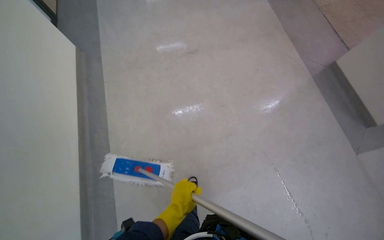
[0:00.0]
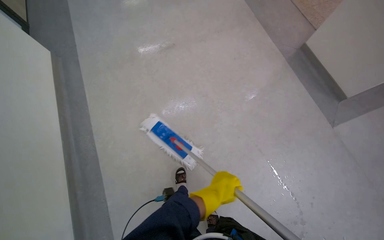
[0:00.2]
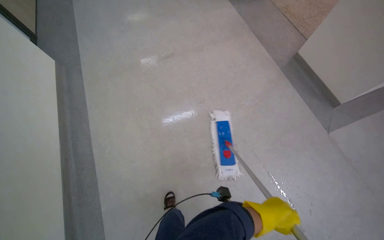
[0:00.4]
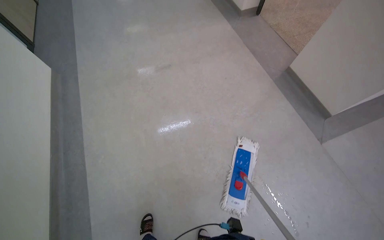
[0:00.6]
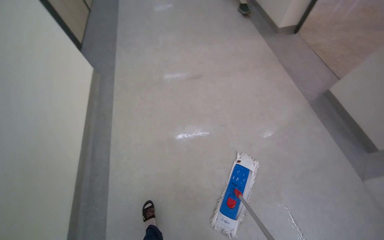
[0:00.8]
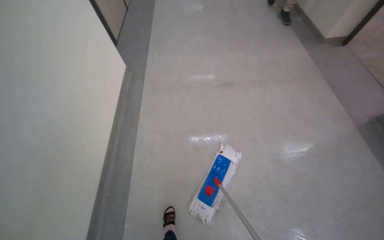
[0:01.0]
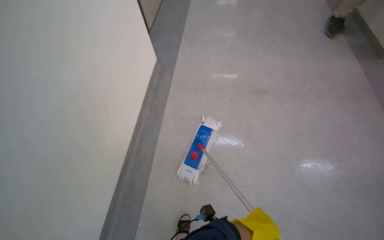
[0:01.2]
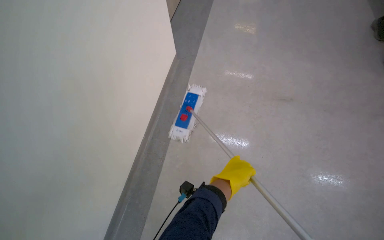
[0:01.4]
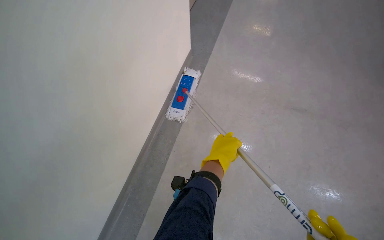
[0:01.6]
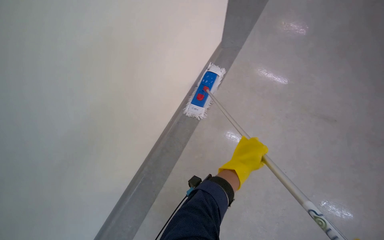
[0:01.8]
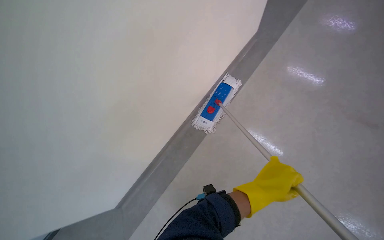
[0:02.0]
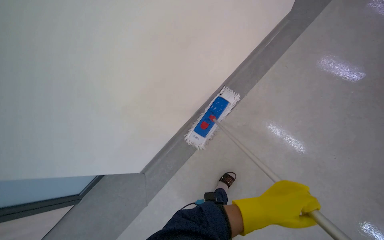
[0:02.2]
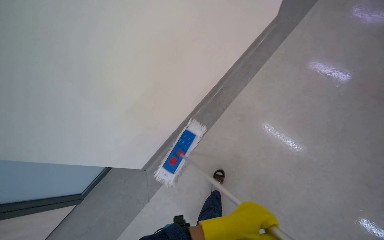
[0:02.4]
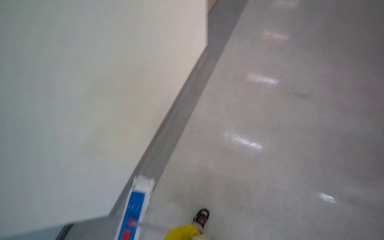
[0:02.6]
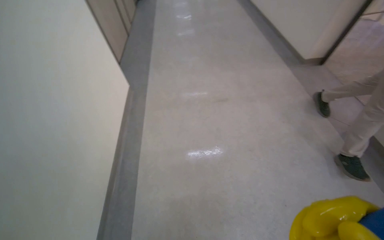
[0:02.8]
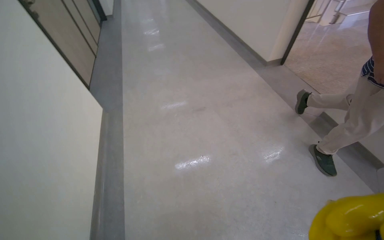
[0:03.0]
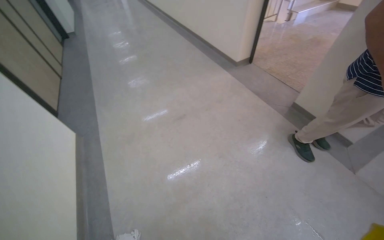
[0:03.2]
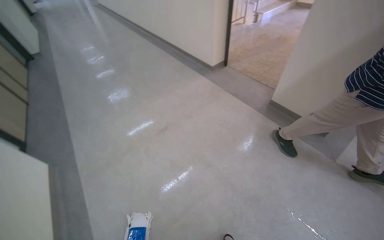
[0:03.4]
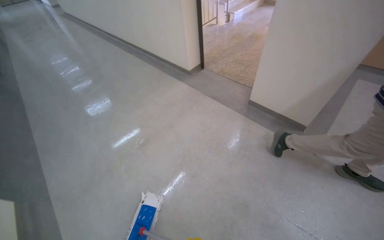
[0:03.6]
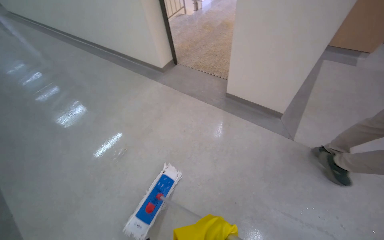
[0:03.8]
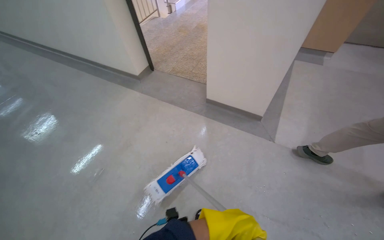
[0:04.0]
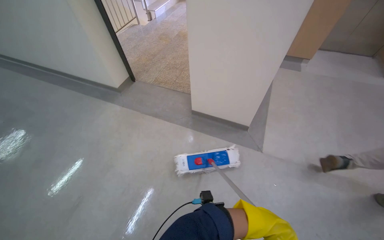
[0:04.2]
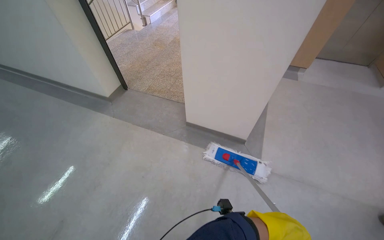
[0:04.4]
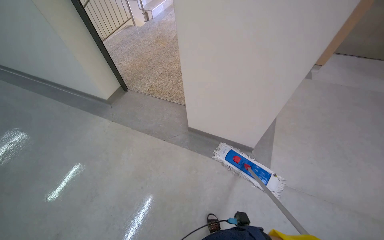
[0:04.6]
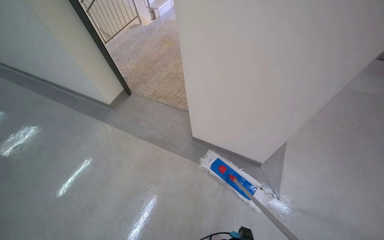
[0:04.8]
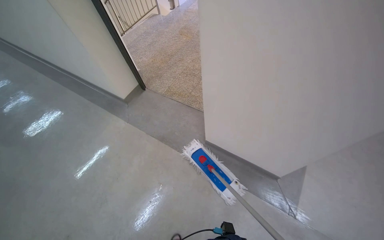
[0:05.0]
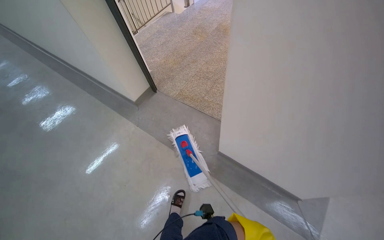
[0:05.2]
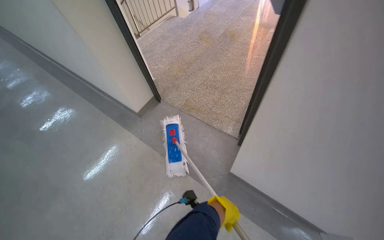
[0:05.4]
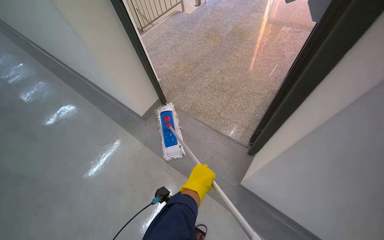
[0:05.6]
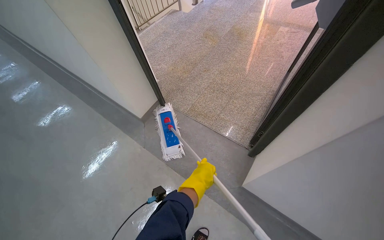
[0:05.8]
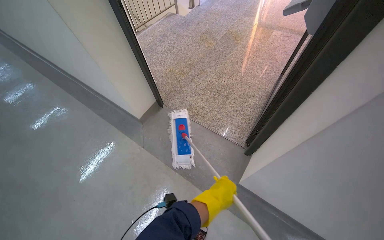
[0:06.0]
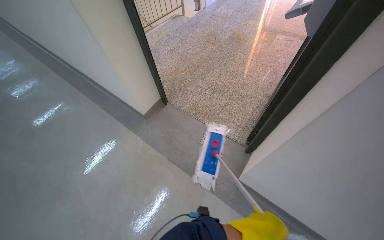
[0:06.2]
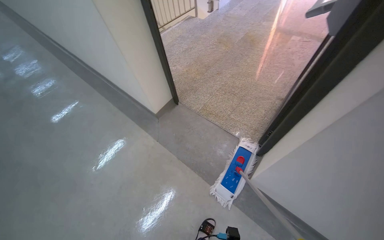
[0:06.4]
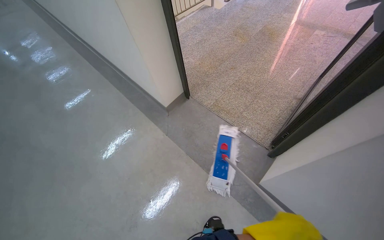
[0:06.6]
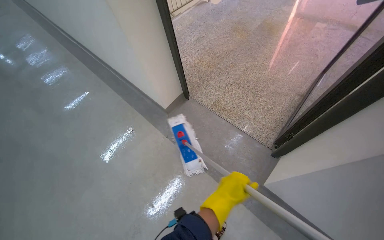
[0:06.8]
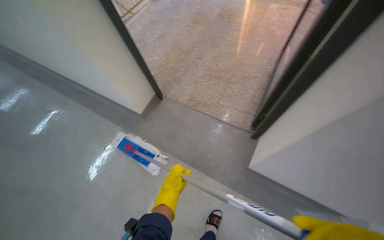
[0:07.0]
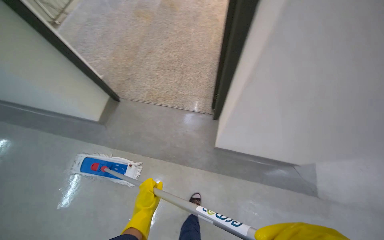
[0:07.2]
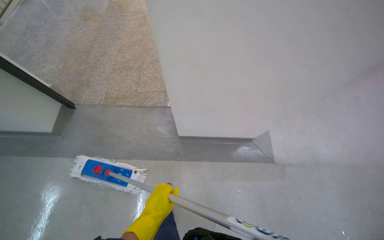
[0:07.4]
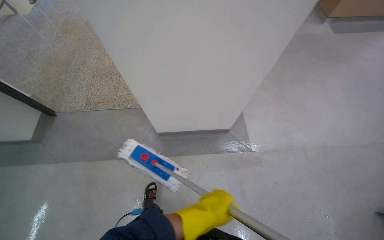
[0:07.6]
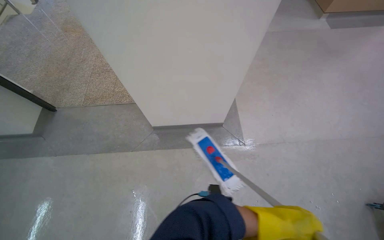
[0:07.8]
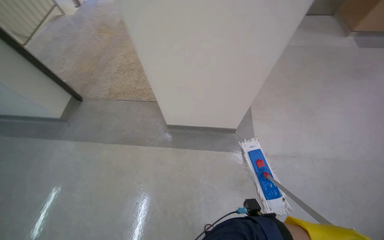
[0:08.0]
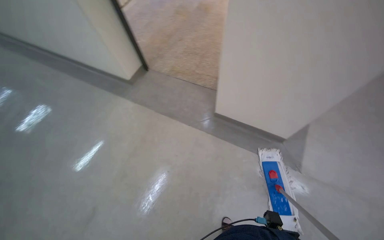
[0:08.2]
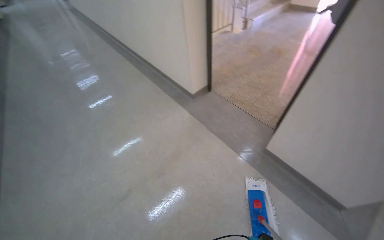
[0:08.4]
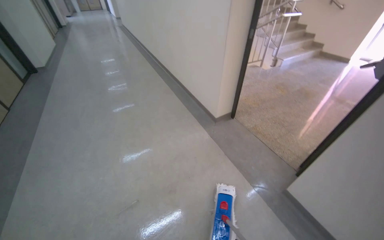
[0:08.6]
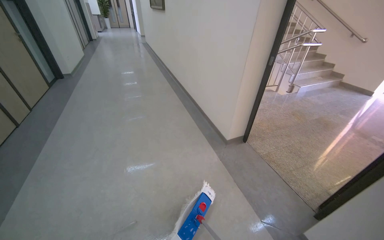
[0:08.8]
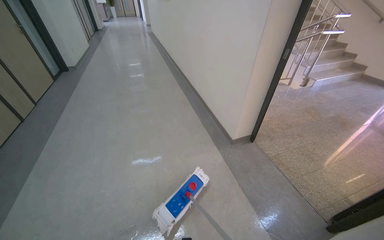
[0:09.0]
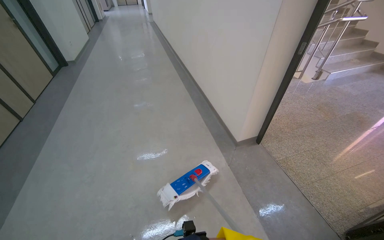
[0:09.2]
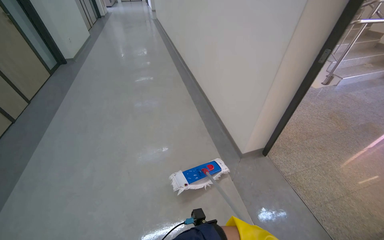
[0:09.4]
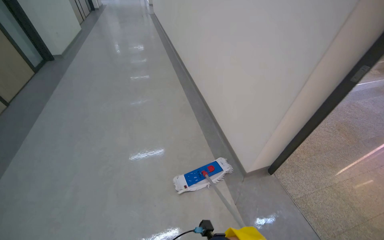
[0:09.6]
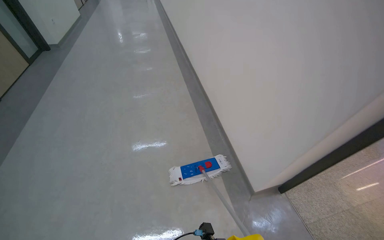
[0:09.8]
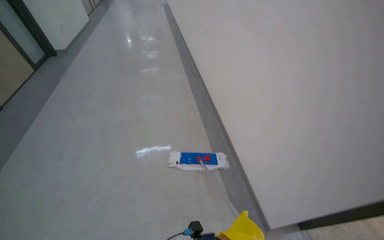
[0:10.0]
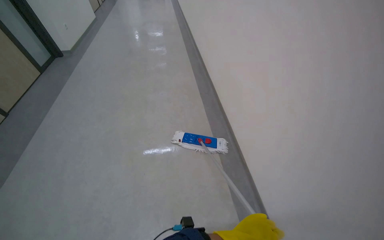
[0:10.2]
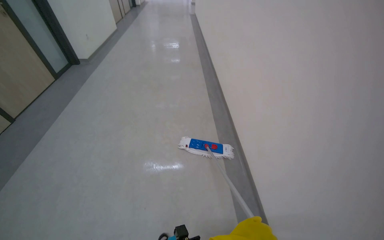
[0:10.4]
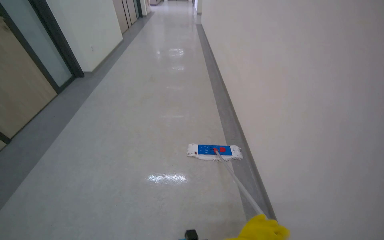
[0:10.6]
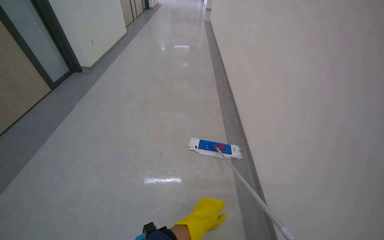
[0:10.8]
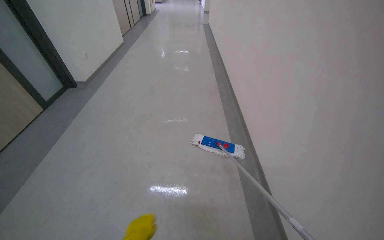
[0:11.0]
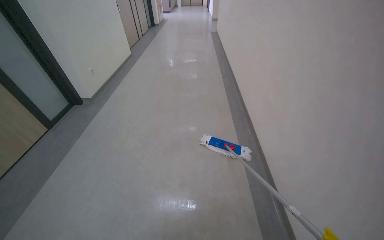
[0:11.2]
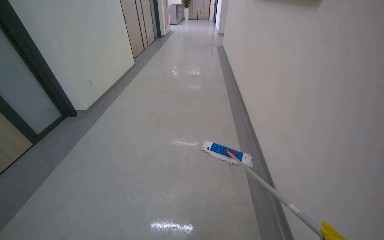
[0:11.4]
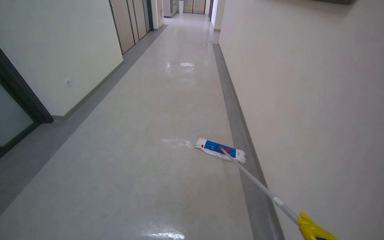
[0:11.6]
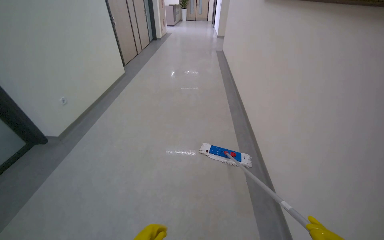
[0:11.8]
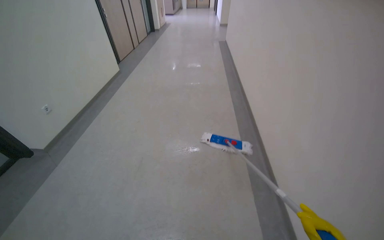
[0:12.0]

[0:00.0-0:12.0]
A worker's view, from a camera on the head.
Job: mopping floor.
The whole recording: Mopping hallway floor. The worker mops the hallway floor with a flat mop.
0:00.0 to 0:01.6: The camera is carried some 50 cm. The wearer looks roughly 35 degrees further to the left.
0:03.0 to 0:04.4: The camera travels approximately 80 cm. The head turns to the right by some 50 degrees.
0:04.4 to 0:06.0: The camera is carried about 80 cm.
0:06.0 to 0:07.6: The camera is carried approximately 50 cm. The head turns to the right by roughly 40 degrees.
0:07.6 to 0:09.0: The wearer's head swings about 80 degrees to the left. The camera pitches upward, by some 20 degrees.
0:09.0 to 0:10.4: The wearer moves approximately 1 m.

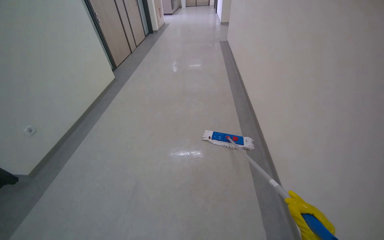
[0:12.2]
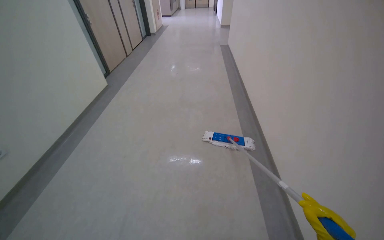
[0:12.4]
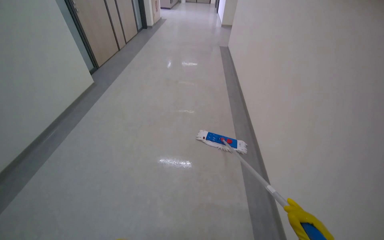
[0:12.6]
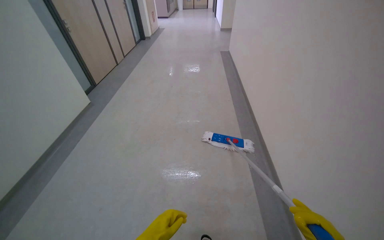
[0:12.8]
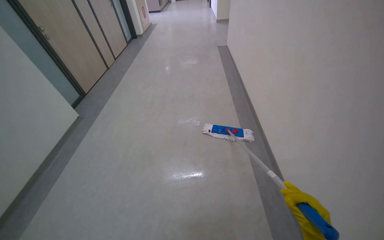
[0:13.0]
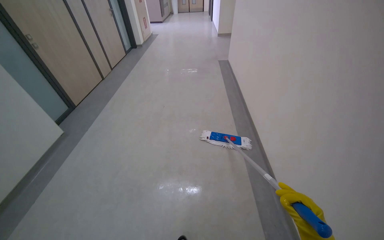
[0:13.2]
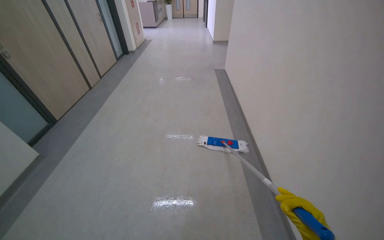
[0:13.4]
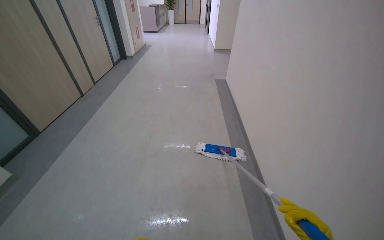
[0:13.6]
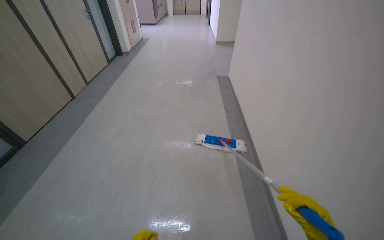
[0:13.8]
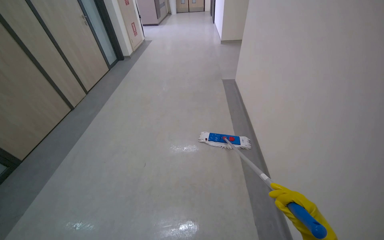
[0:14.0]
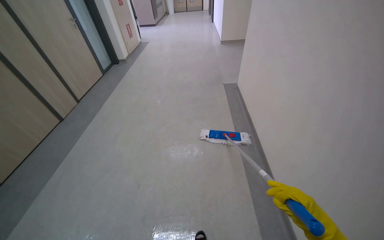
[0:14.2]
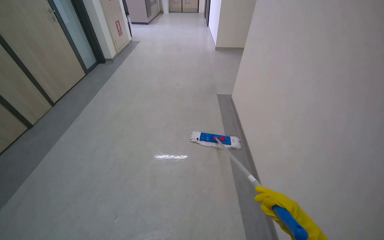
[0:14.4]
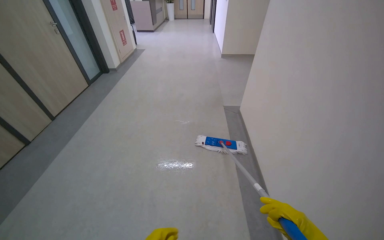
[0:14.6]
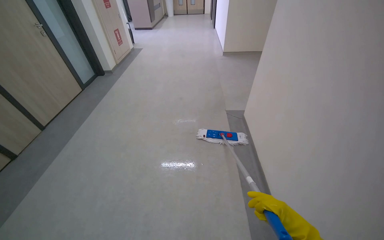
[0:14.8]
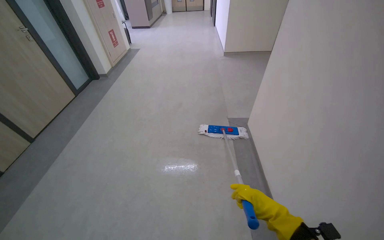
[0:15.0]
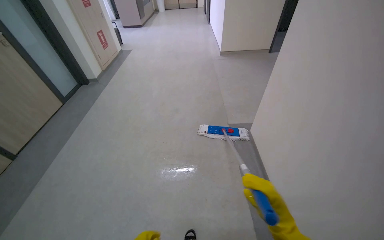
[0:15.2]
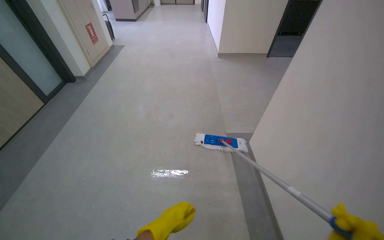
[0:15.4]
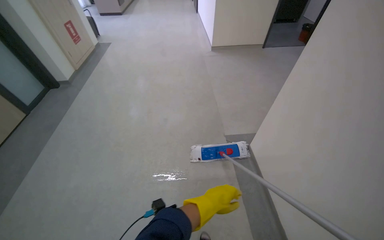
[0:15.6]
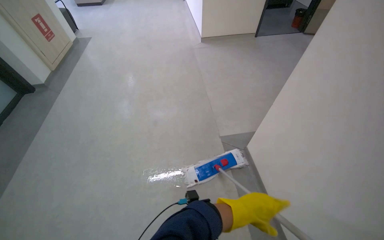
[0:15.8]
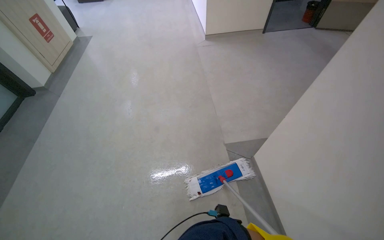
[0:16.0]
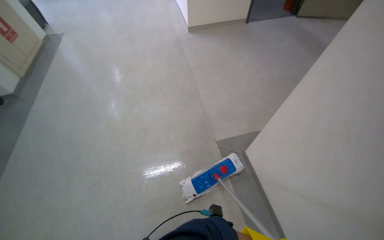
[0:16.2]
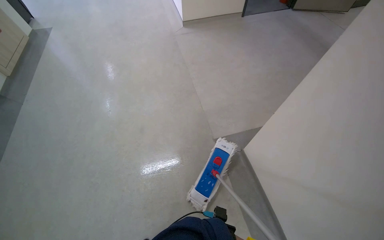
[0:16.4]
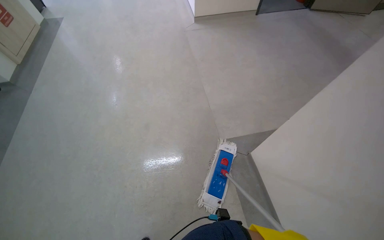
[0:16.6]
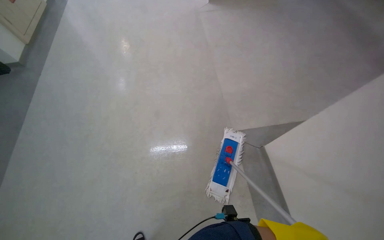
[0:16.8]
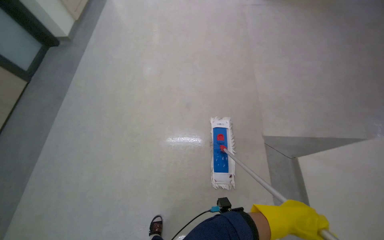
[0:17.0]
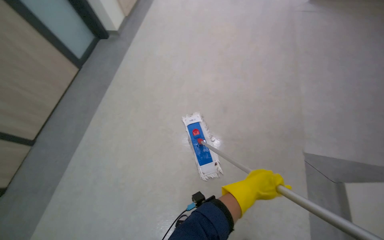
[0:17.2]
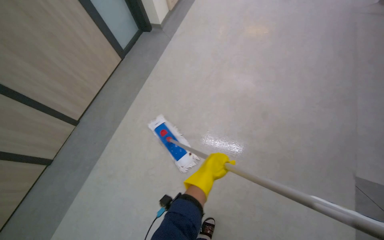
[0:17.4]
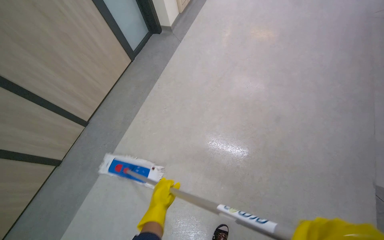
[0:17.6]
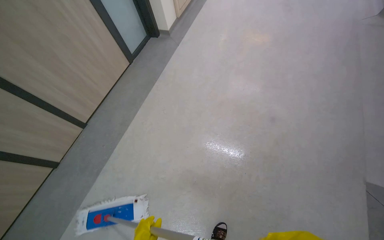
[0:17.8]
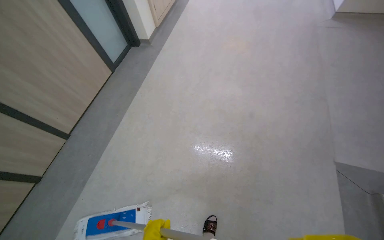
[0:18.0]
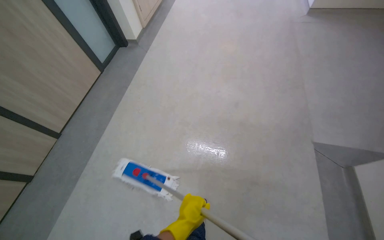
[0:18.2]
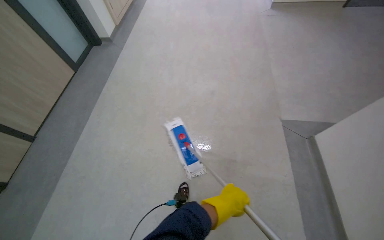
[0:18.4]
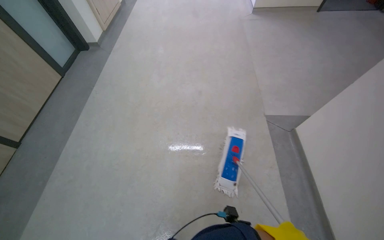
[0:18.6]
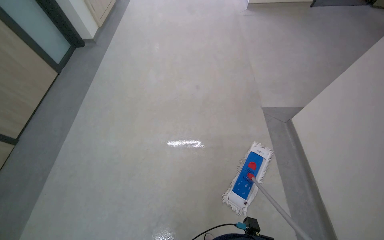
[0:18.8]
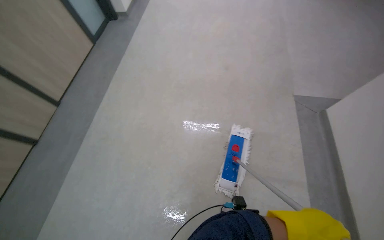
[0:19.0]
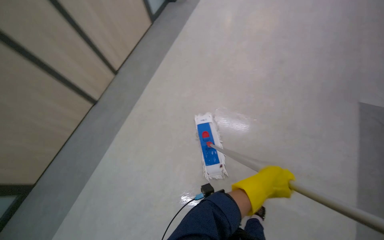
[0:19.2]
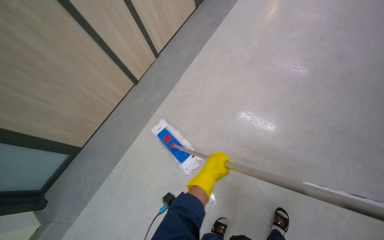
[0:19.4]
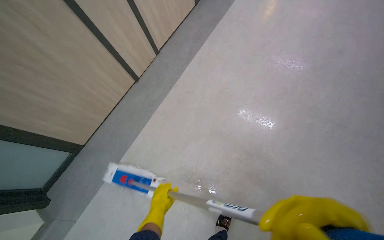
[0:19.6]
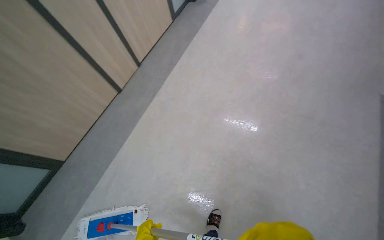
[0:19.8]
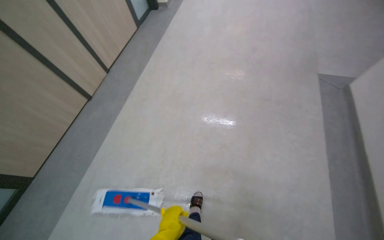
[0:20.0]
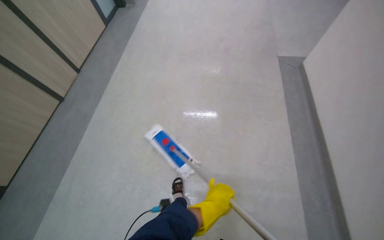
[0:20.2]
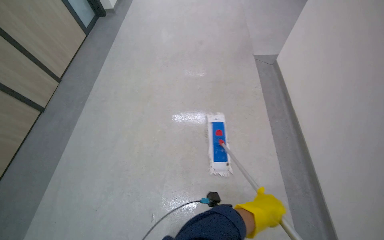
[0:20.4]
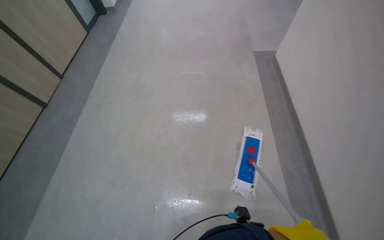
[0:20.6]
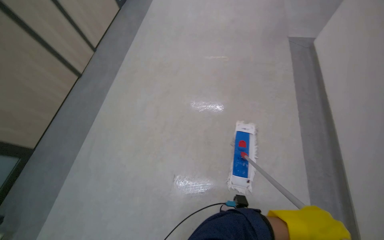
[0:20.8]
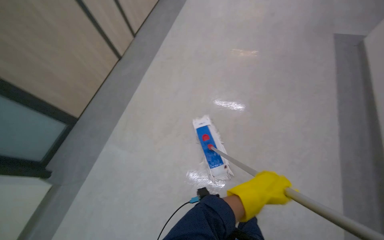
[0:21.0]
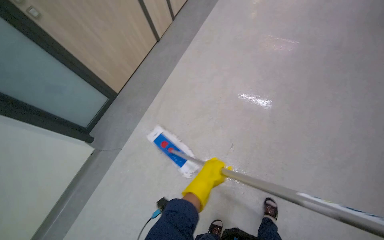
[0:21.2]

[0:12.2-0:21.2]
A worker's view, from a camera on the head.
Job: mopping floor.
The whole recording: Mopping hallway floor. The worker mops the hallway floor with a flat mop.
0:12.2 to 0:13.8: The camera travels roughly 1.5 m.
0:13.8 to 0:15.2: The camera is carried about 1.5 m.
0:15.2 to 0:16.6: The camera is carried approximately 80 cm. The view tilts about 15 degrees downward.
0:16.6 to 0:18.2: The camera travels some 50 cm. The head rotates approximately 25 degrees to the left.
0:18.2 to 0:19.8: The wearer moves some 50 cm. The head rotates some 25 degrees to the left.
0:19.8 to 0:21.2: The camera travels about 80 cm.
